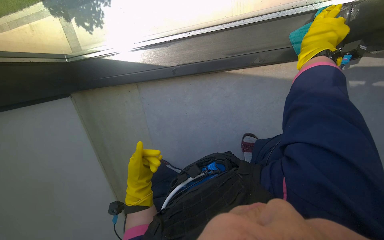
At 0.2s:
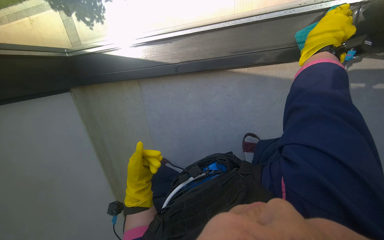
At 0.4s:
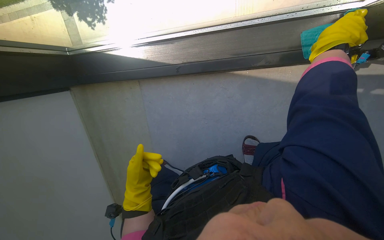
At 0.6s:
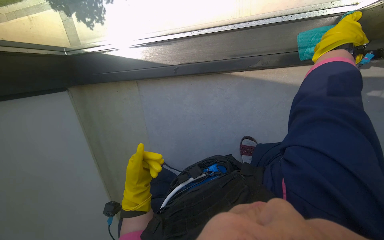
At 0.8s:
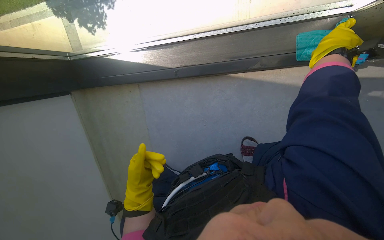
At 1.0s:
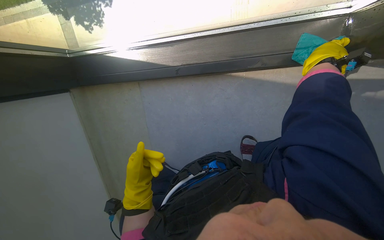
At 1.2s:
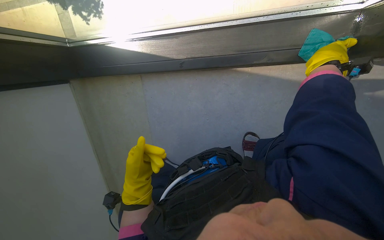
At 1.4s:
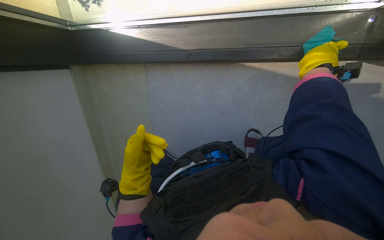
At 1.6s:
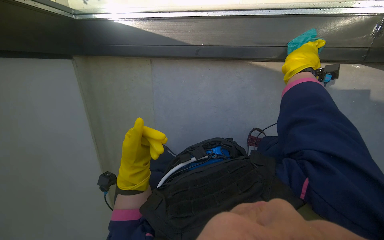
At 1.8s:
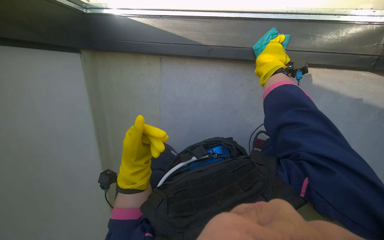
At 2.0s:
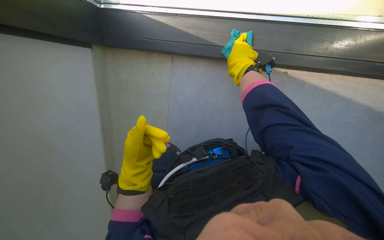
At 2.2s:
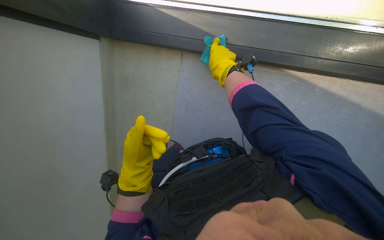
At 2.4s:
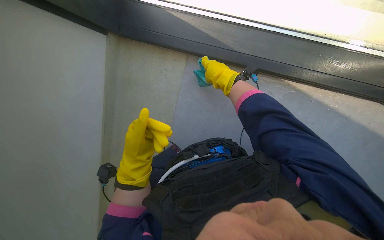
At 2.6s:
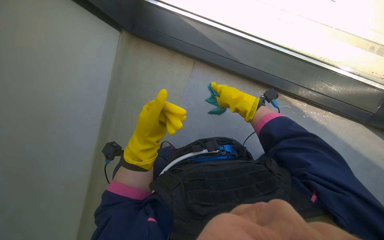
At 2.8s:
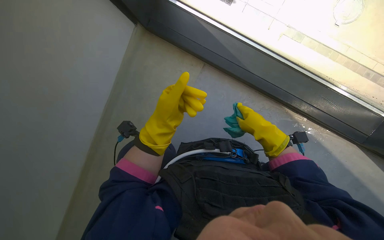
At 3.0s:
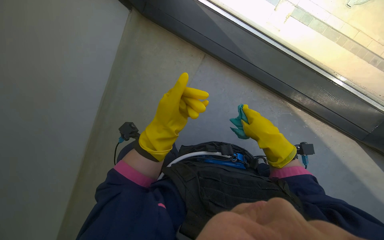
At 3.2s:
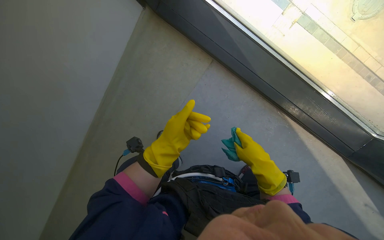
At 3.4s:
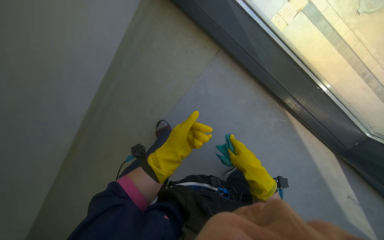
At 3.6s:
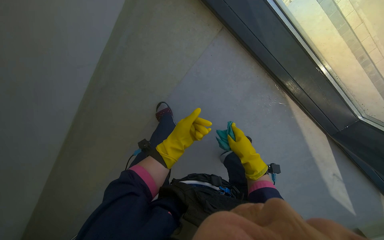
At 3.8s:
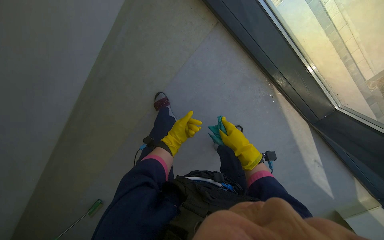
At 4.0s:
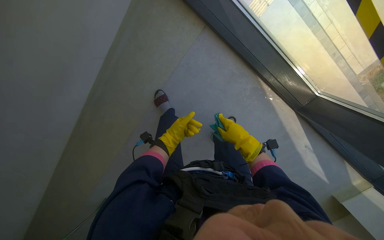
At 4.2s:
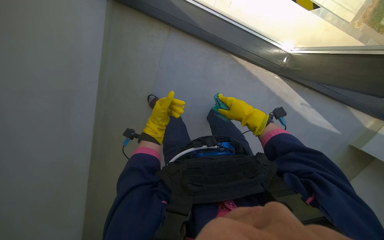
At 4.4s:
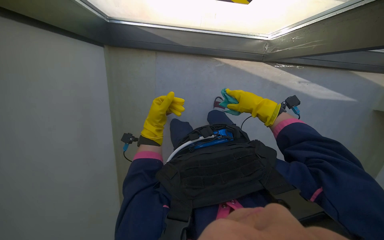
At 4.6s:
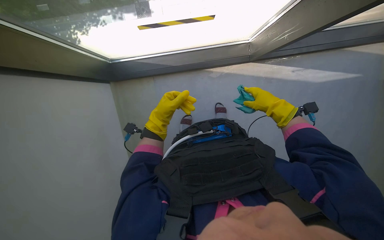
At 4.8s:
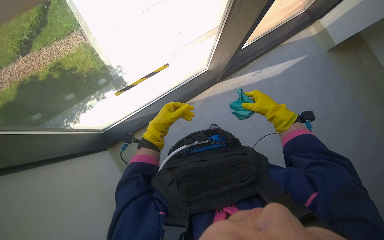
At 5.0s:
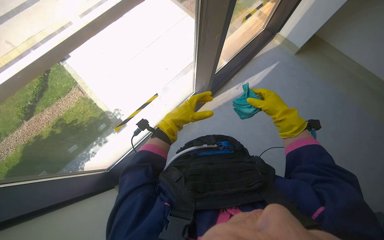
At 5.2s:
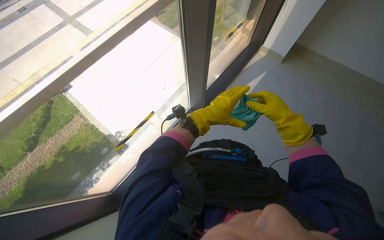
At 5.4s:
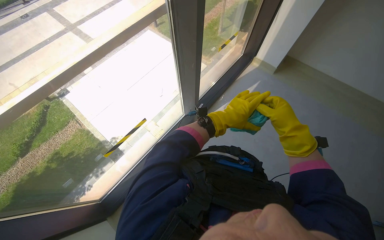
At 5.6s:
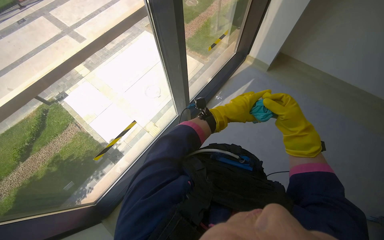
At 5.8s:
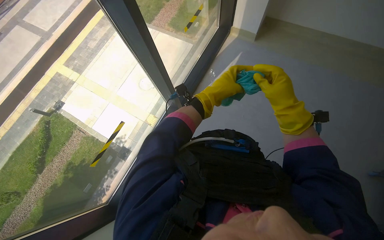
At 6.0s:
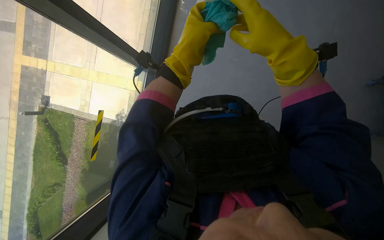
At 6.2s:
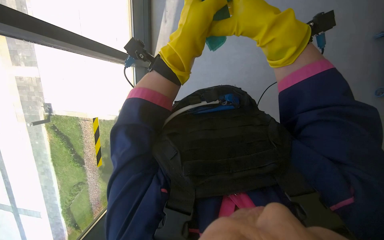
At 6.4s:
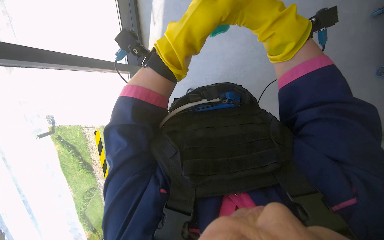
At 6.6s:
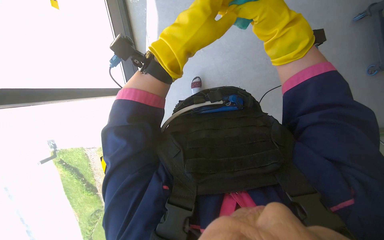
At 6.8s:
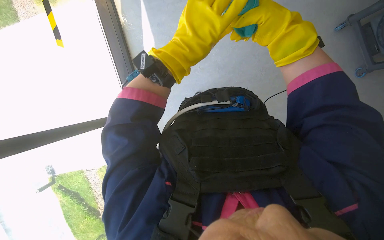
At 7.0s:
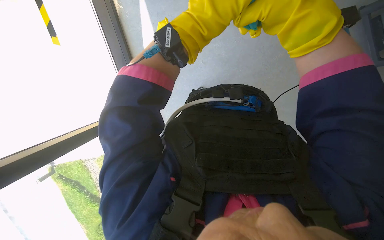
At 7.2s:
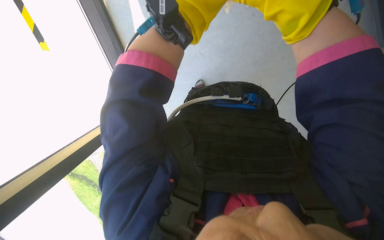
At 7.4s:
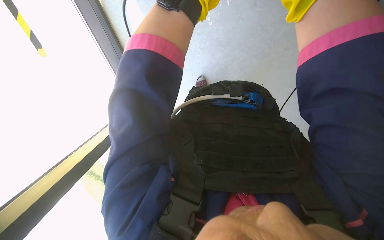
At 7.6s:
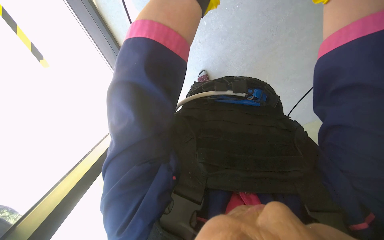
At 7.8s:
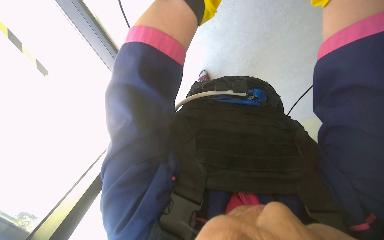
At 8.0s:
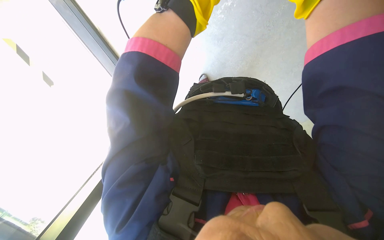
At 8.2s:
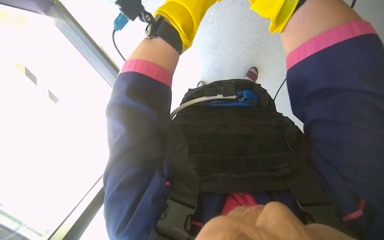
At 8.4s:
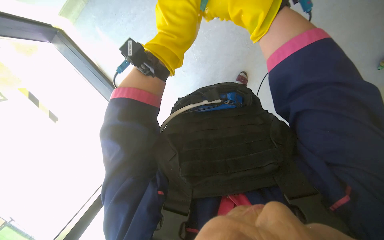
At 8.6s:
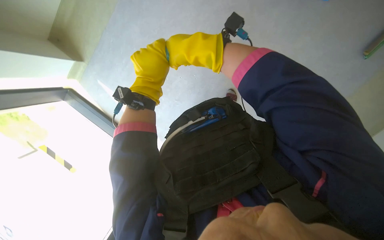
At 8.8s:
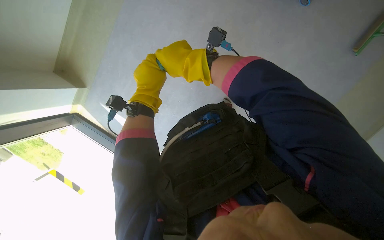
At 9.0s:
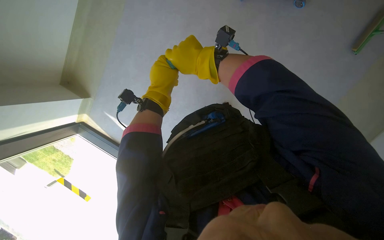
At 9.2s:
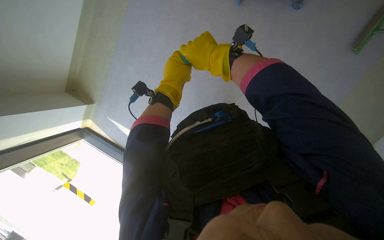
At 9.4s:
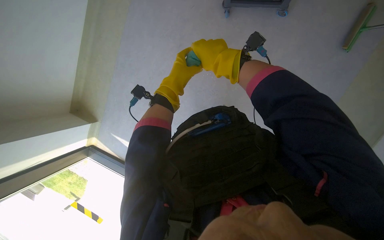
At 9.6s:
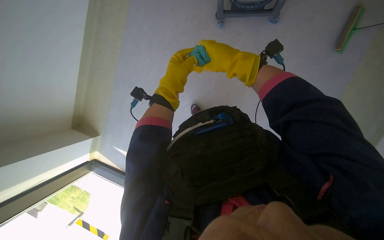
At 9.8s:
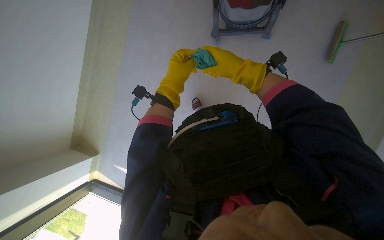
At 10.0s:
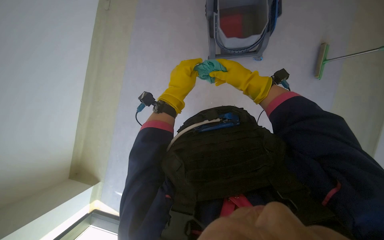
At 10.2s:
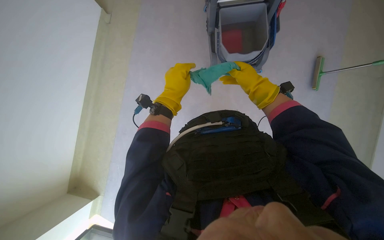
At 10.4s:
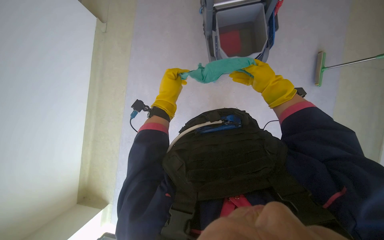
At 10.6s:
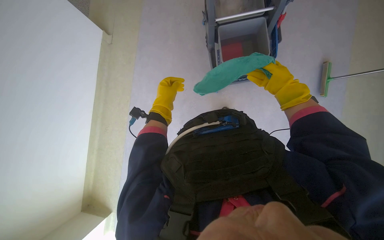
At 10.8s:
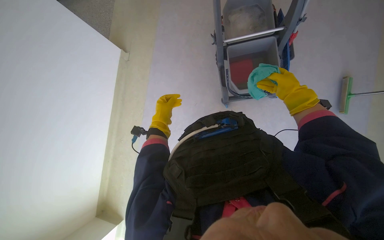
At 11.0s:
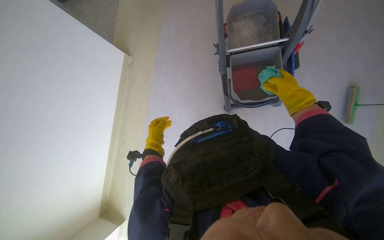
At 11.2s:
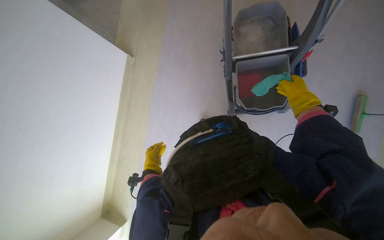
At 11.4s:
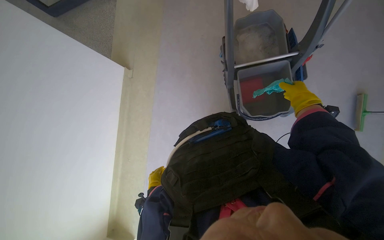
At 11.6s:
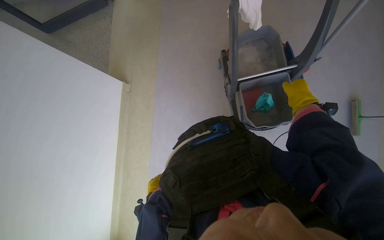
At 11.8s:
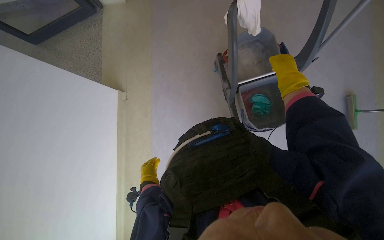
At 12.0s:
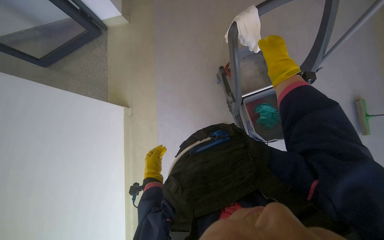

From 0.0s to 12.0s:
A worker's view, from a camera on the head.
Job: cleaning windows.
The whole recording: Cleaning window. The worker cleans the window using a cloth and a squeegee.
From 1.6s to 3.0s: Everything in view rotates about 25 degrees clockwise. The right hand is displaced to the left by approximately 25 cm.
From 6.0s to 7.6s: Everything in view rotates approximately 30 degrees counterclockwise.
From 7.6s to 9.0s: The view tips upward by roughly 20 degrees. The scene rotates counterclockwise by some 30 degrees.
From 9.0s to 10.4s: The wearer looks some 25 degrees further upward. The right hand moves to the right and farther from the camera, some 20 cm.
From 10.4s to 12.0s: The view tilts approximately 10 degrees upward. The right hand shifts roughly 30 cm up the picture, and travels to the right and back again, approximately 5 cm each way, while the left hand heads farther from the camera and to the left, covering some 50 cm.

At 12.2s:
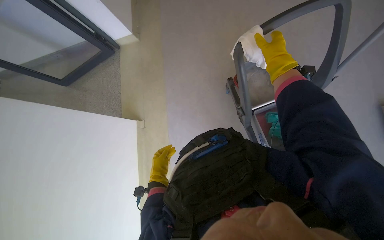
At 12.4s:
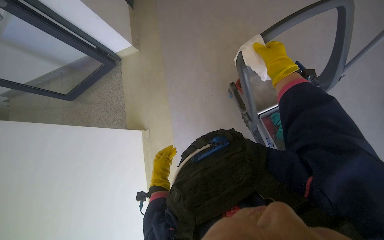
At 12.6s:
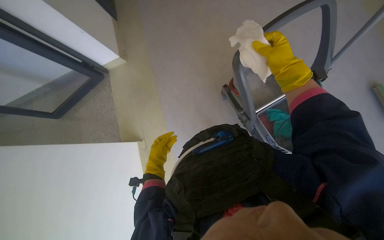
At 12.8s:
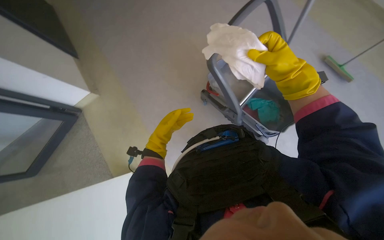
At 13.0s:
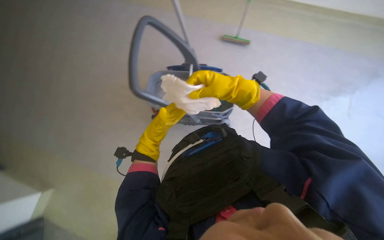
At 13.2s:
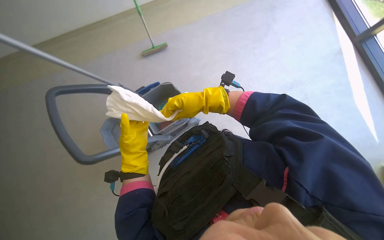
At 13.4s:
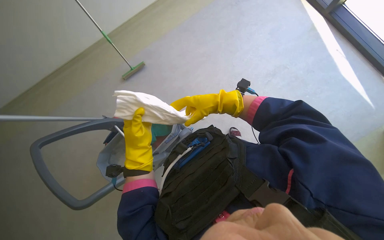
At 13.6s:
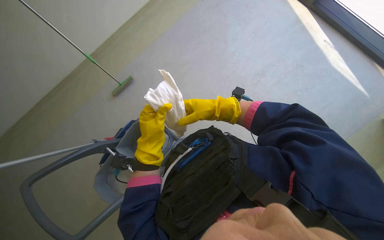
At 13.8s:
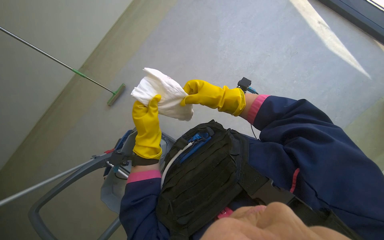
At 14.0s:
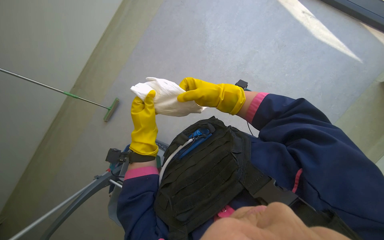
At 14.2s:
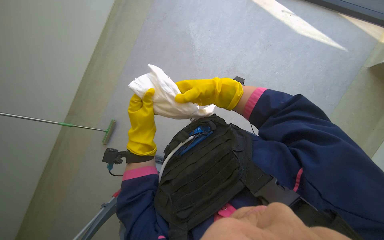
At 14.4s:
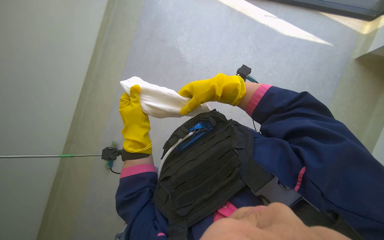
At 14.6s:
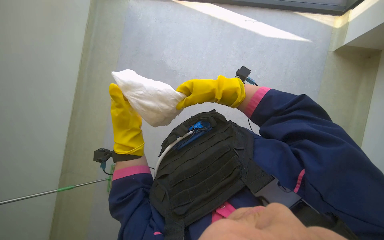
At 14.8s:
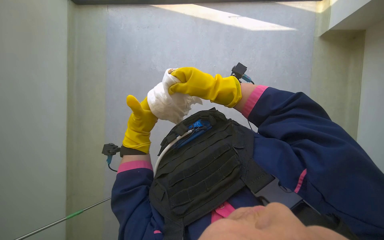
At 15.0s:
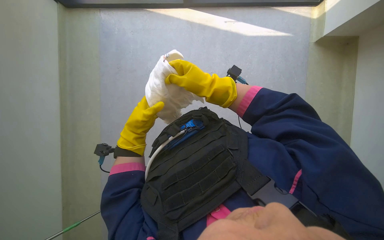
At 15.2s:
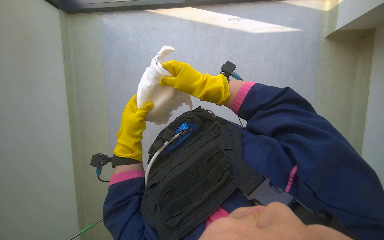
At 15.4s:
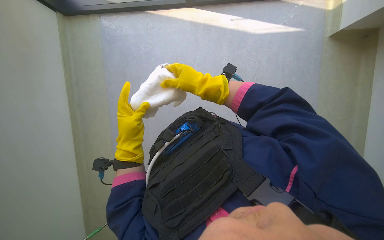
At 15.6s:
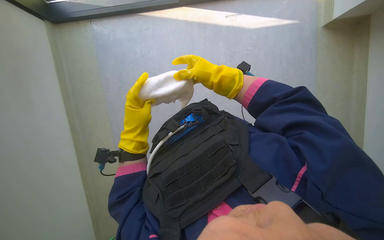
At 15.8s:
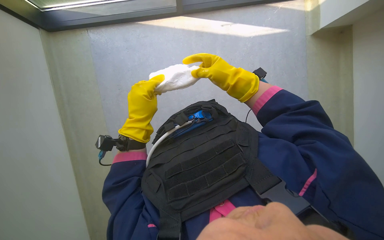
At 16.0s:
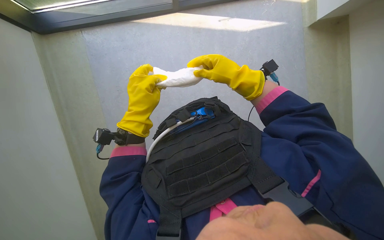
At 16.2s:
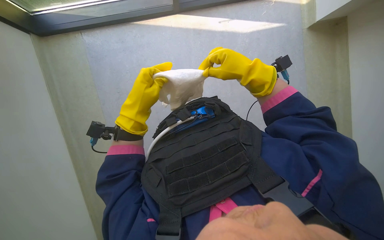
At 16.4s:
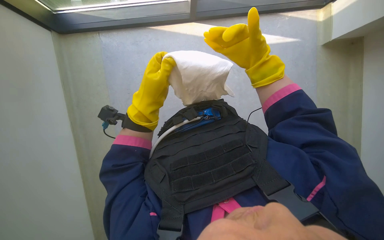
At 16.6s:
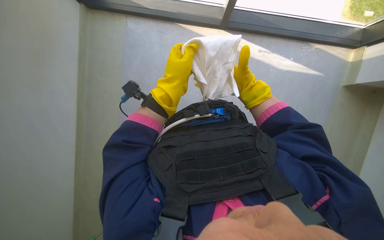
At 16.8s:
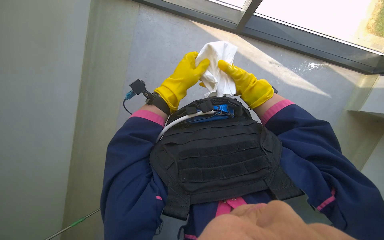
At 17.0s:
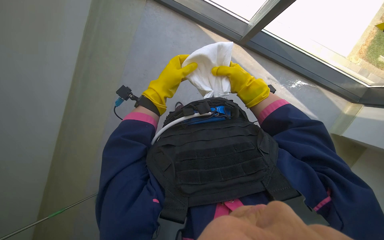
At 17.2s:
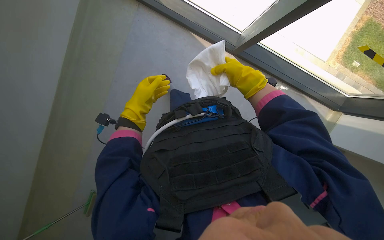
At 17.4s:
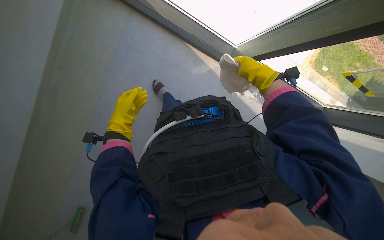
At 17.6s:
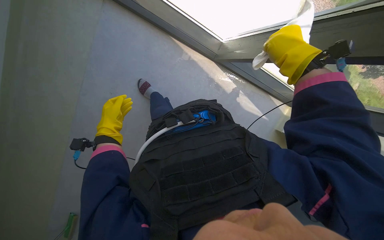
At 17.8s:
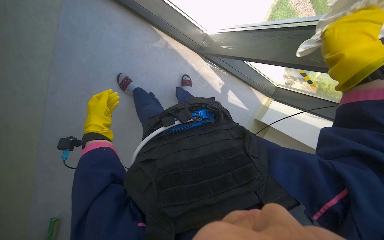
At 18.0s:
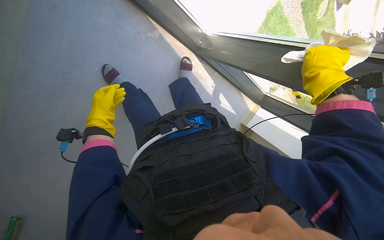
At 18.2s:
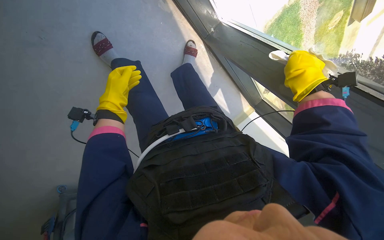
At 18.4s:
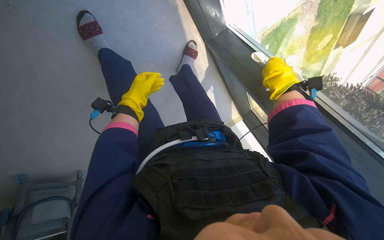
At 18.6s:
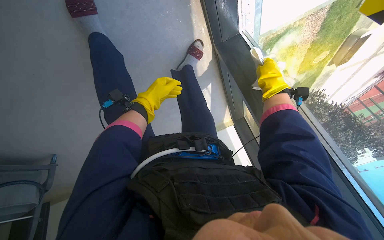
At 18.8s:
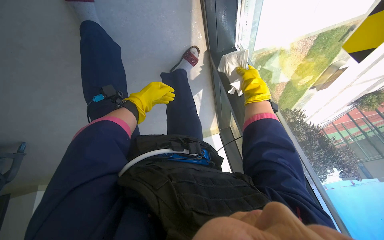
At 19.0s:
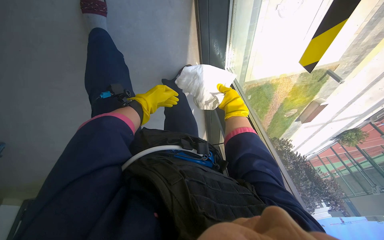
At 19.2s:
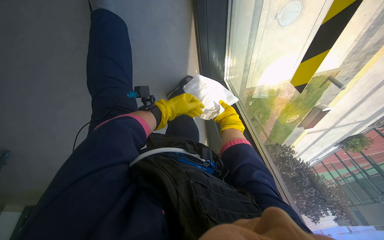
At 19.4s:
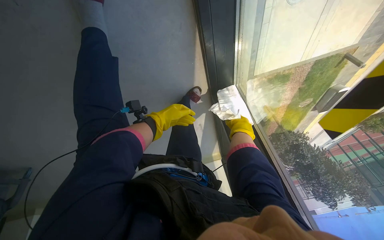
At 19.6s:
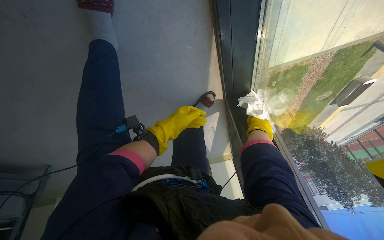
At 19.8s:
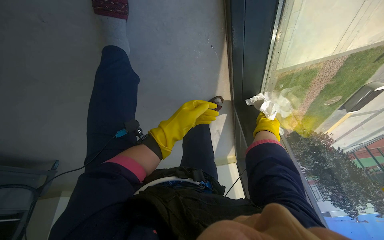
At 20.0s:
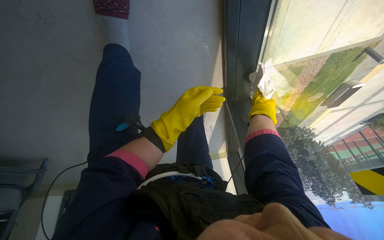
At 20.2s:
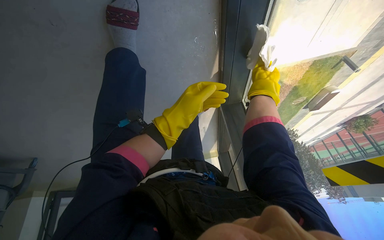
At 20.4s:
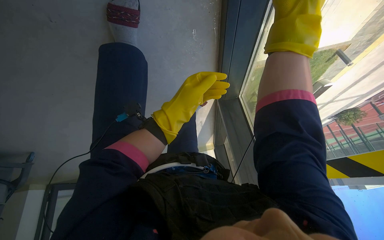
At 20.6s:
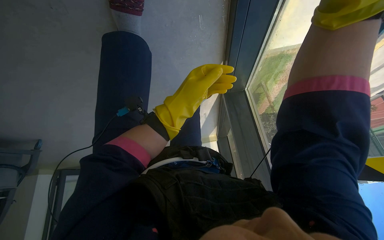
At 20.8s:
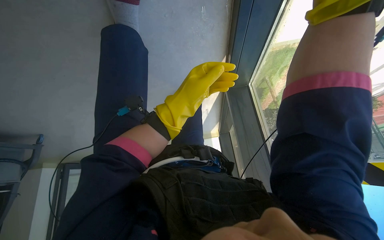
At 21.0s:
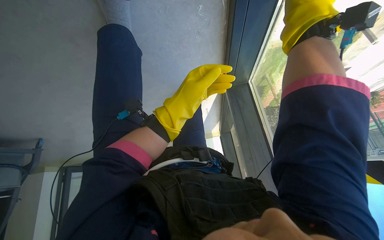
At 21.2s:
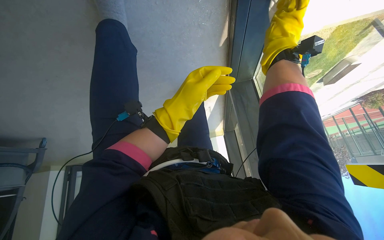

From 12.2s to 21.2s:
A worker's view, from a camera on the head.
Job: cleaning windows.
The whole recording: Cleaning window. The worker cleans the window using a cloth and a squeegee.
From 13.8s to 15.2s: The left hand reaches roughly 20 cm farther from the camera, then returns.
From 15.2s to 16.6s: The left hand goes approximately 10 cm up the picture. The right hand is displaced farther from the camera and to the right by approximately 15 cm.
From 16.6s to 18.2s: The view swings roughly 25 degrees to the right.
From 18.2s to 19.8s: The scene rotates clockwise by roughly 30 degrees.
From 19.8s to 21.2s: The left hand is displaced nearer to the camera by about 10 cm. Meanwhile the right hand is displaced nearer to the camera and up the picture by about 25 cm.
